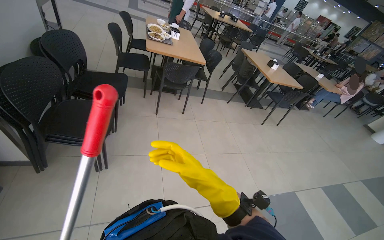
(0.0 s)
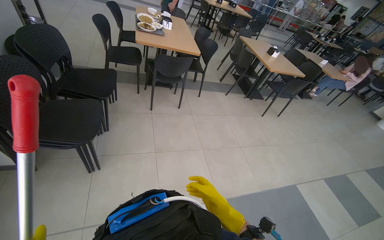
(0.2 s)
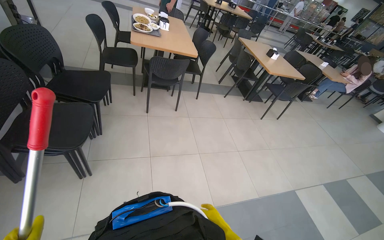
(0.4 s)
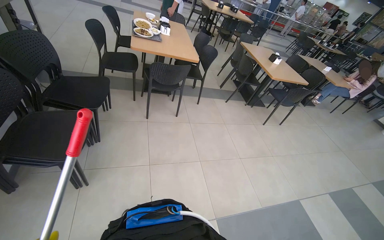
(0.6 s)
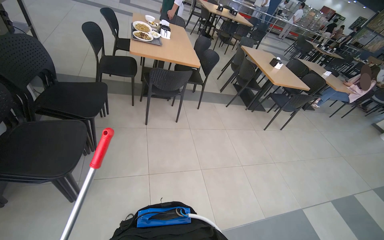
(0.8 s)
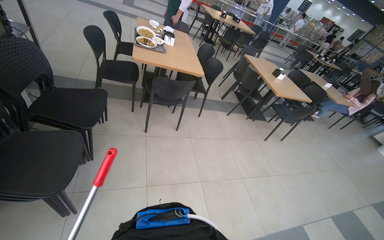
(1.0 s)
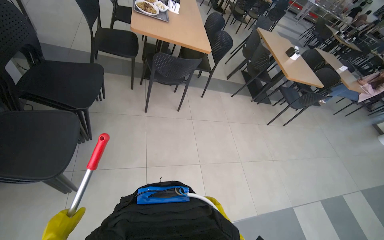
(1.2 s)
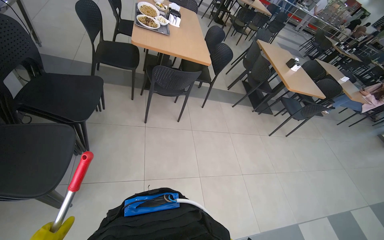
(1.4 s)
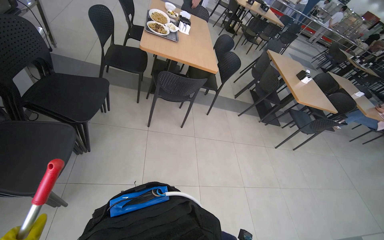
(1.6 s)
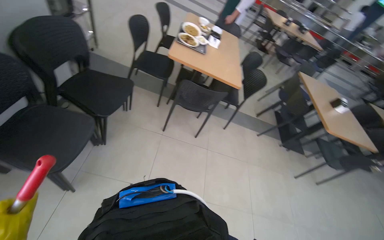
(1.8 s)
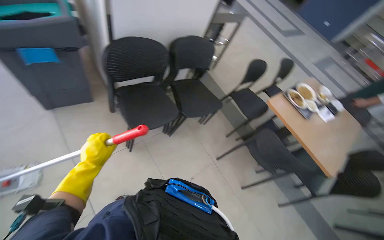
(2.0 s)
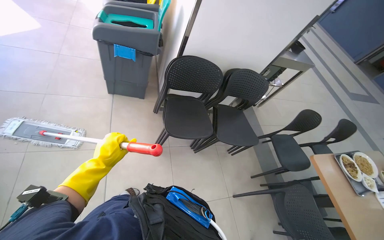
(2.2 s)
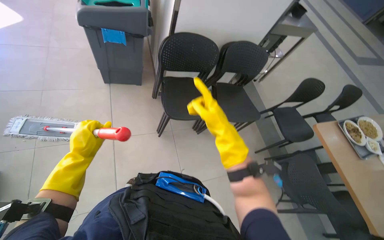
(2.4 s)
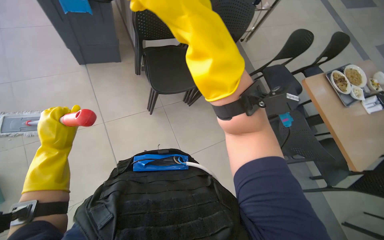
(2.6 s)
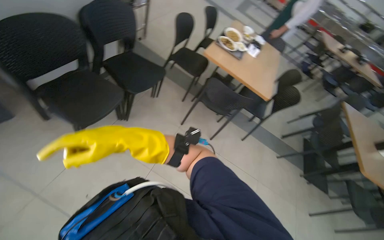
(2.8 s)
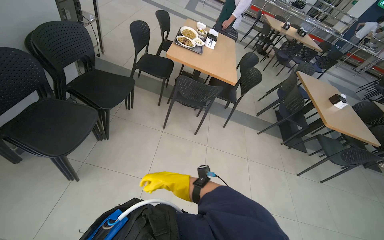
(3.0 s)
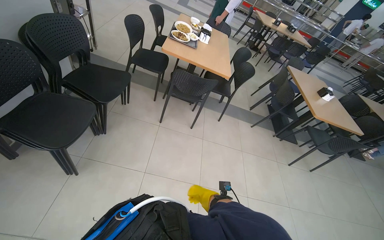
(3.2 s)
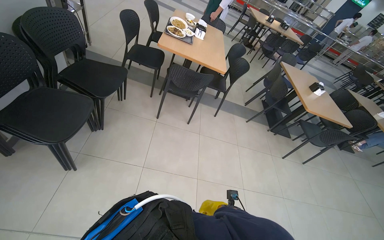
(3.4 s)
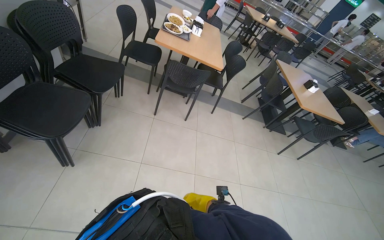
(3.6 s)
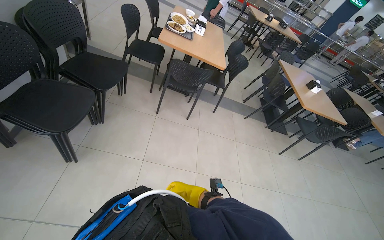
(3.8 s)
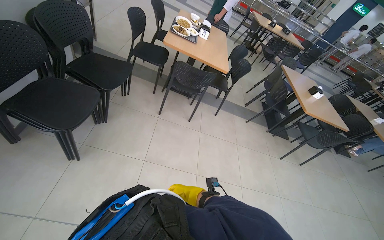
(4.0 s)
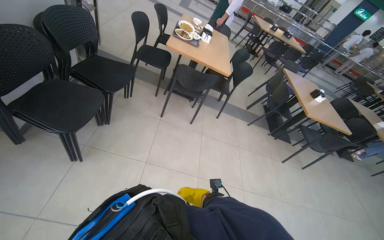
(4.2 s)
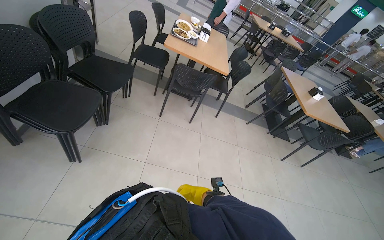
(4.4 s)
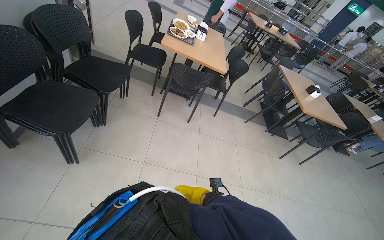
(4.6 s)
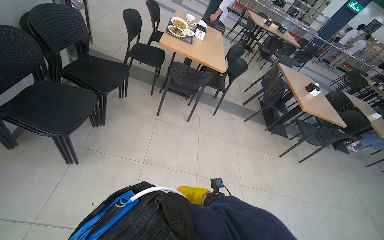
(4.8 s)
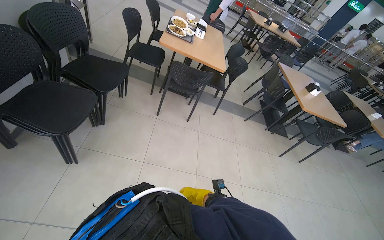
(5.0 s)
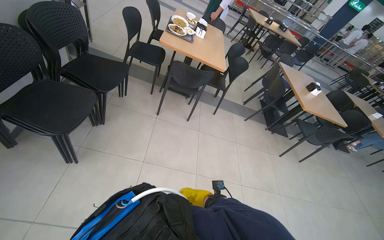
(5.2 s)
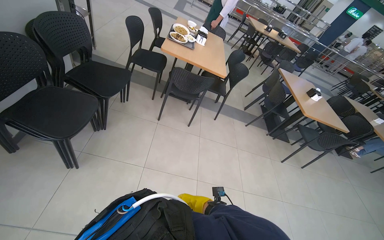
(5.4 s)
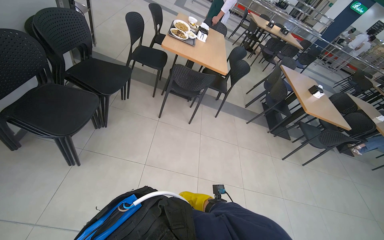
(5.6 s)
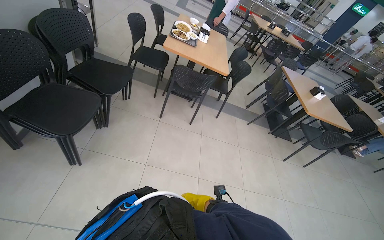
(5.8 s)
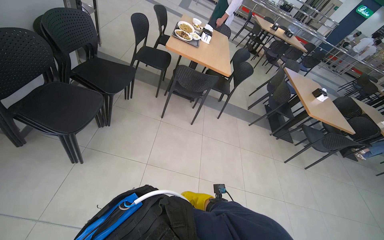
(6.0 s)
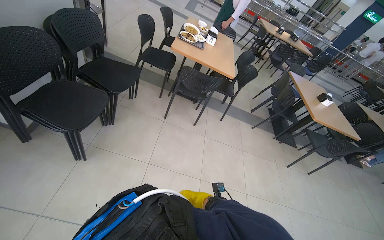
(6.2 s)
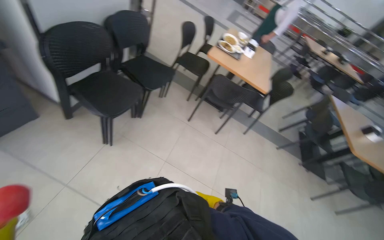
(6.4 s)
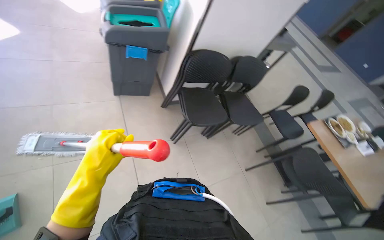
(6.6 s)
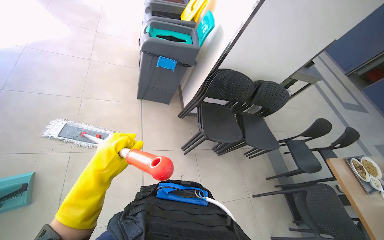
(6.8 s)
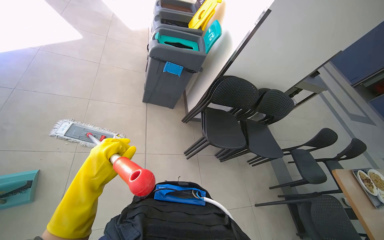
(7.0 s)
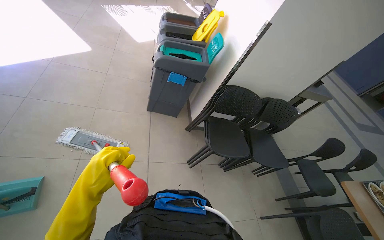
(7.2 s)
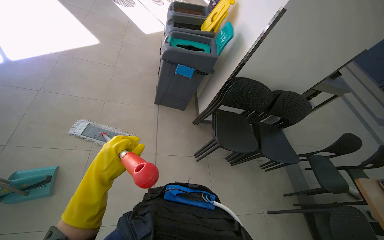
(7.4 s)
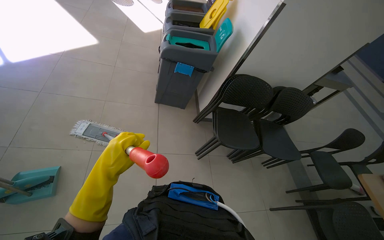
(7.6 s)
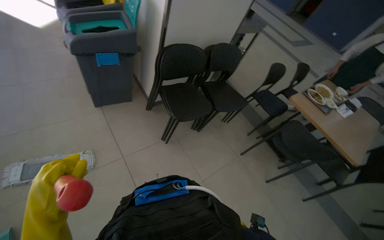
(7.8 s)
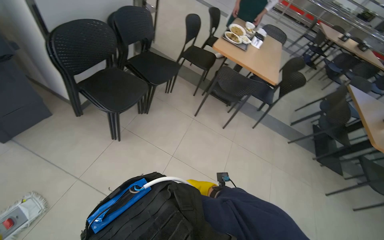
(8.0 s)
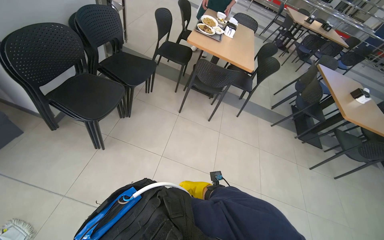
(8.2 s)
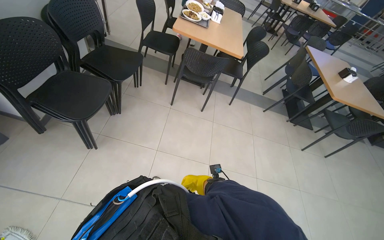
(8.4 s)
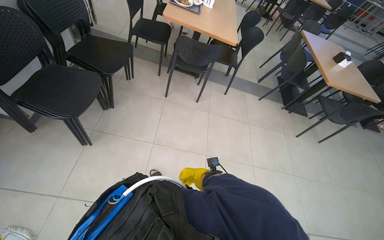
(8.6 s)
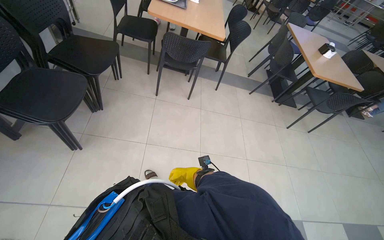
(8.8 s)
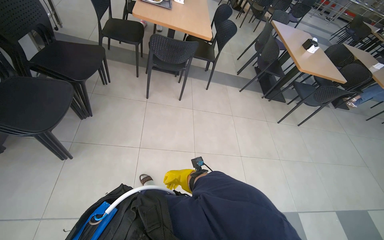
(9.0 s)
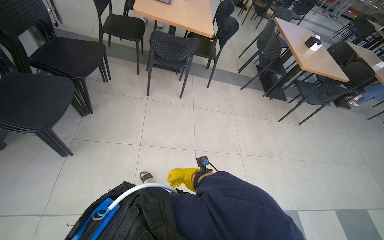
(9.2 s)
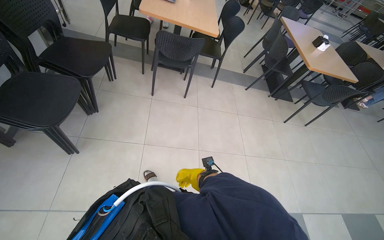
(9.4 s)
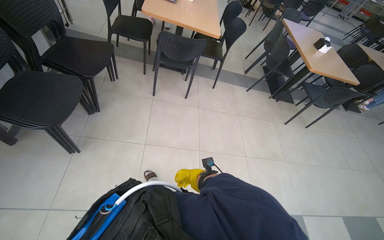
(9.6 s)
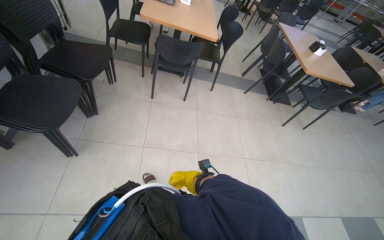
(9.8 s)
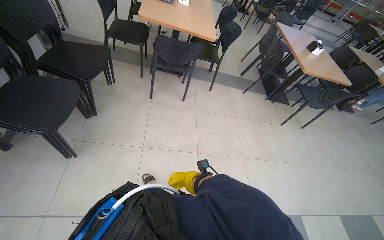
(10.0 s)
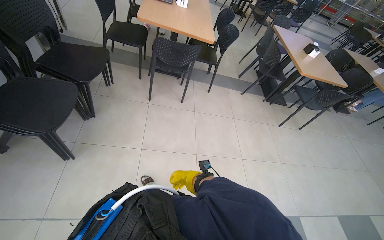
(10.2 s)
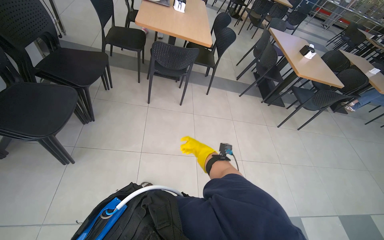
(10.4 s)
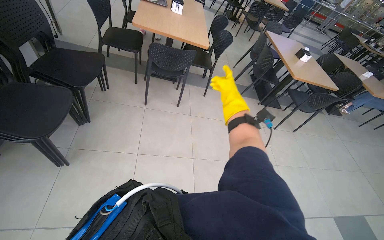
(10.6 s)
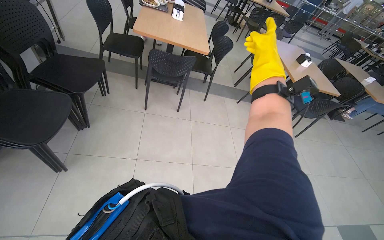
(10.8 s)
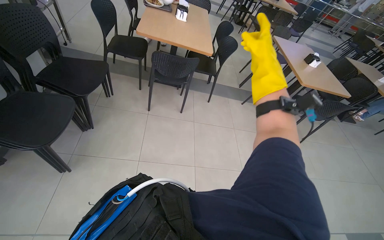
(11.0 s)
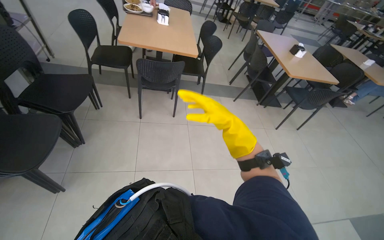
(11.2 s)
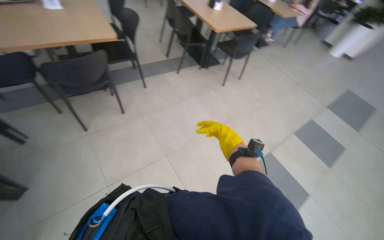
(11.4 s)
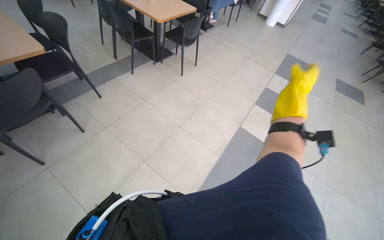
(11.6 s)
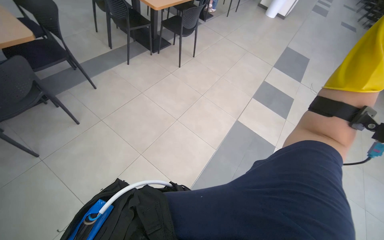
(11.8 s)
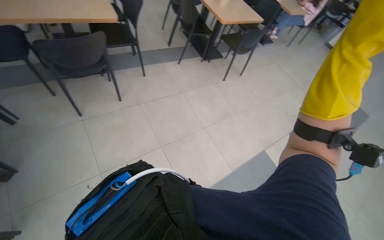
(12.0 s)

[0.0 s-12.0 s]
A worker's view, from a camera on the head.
Job: sweeping floor.
The whole recording: Sweeping cafeteria floor. The worker sweeps the cafeteria floor with a broom and dustpan.
0.0 to 1.6 s: The wearer moves approximately 60 cm.
6.0 to 7.6 s: The wearer's head swings some 45 degrees to the left. The view tips upward by roughly 15 degrees.
7.6 to 9.0 s: The head rotates approximately 85 degrees to the right. The view tilts about 25 degrees downward.
9.0 to 10.4 s: The right hand is displaced up the picture by roughly 10 cm.
10.4 to 12.0 s: The head rotates some 30 degrees to the right.

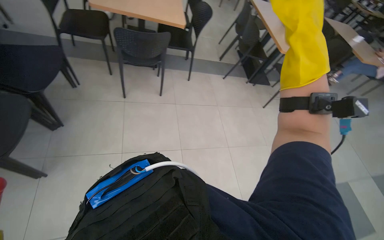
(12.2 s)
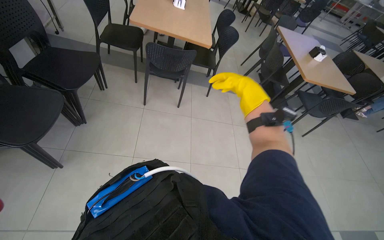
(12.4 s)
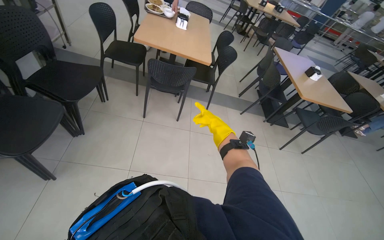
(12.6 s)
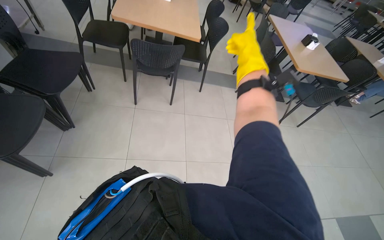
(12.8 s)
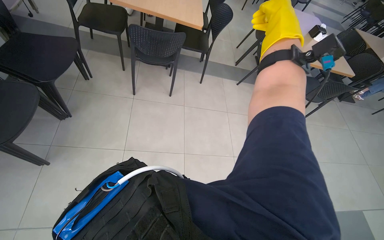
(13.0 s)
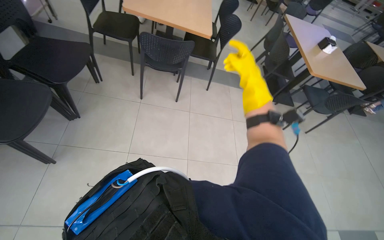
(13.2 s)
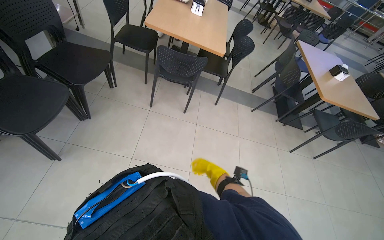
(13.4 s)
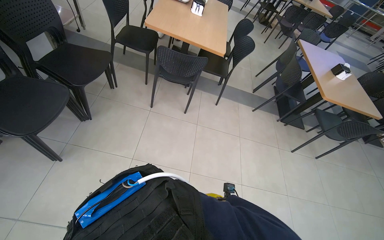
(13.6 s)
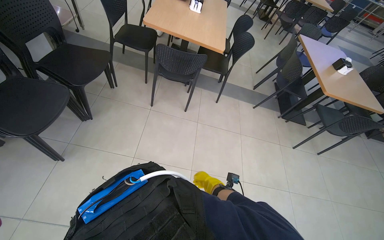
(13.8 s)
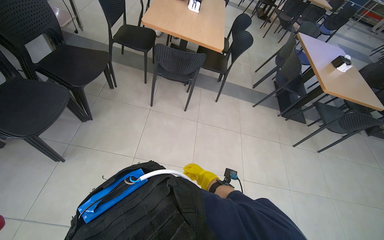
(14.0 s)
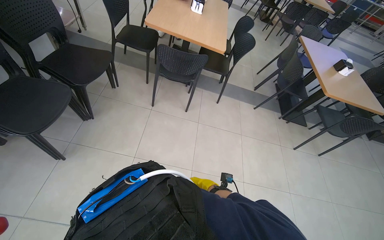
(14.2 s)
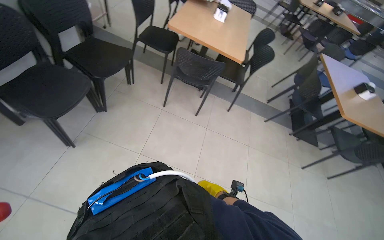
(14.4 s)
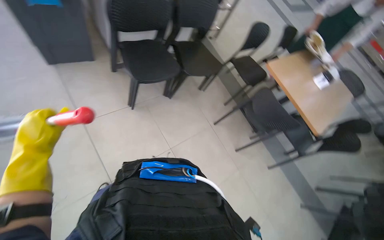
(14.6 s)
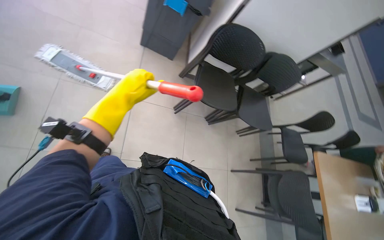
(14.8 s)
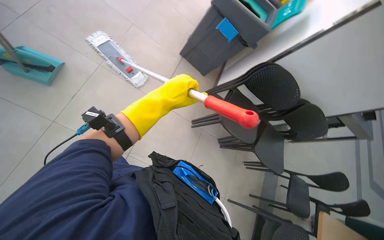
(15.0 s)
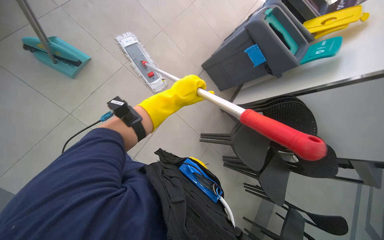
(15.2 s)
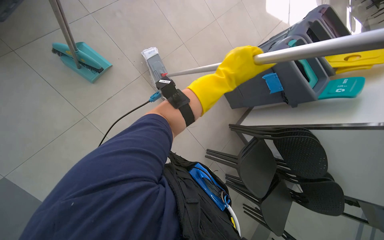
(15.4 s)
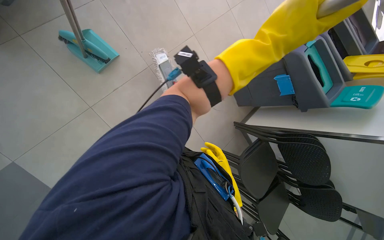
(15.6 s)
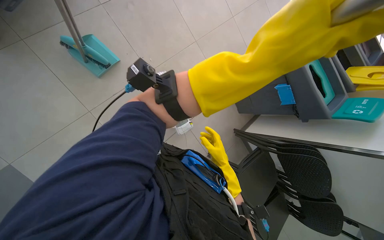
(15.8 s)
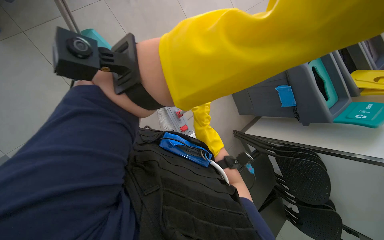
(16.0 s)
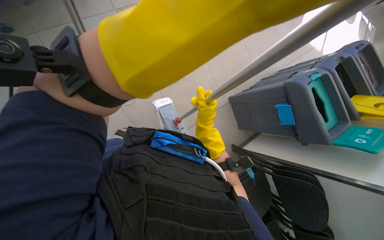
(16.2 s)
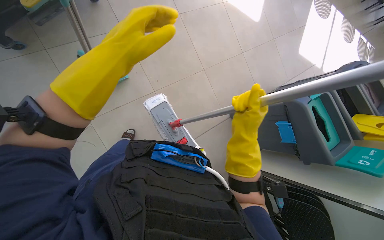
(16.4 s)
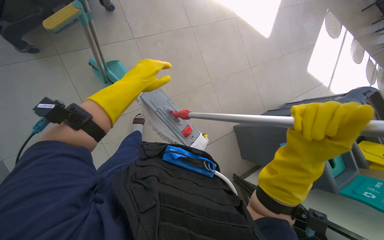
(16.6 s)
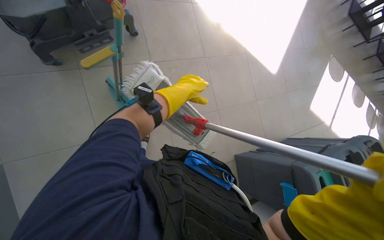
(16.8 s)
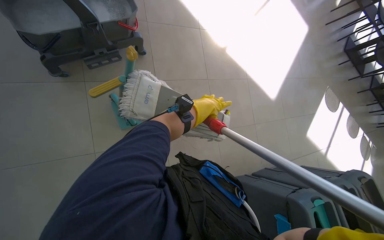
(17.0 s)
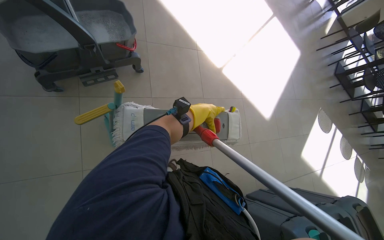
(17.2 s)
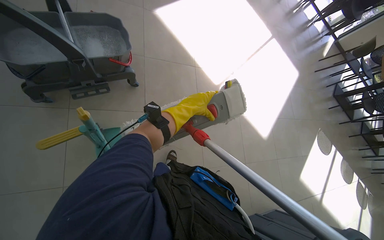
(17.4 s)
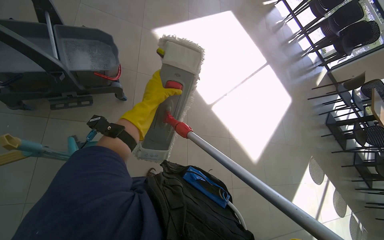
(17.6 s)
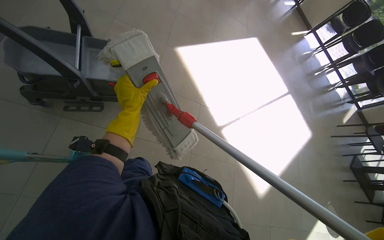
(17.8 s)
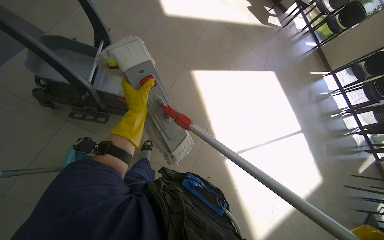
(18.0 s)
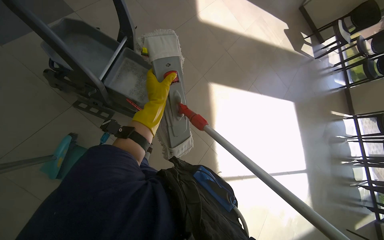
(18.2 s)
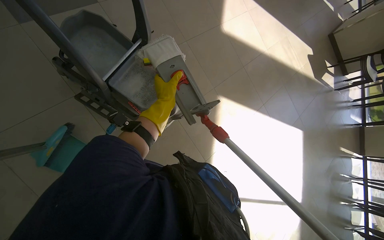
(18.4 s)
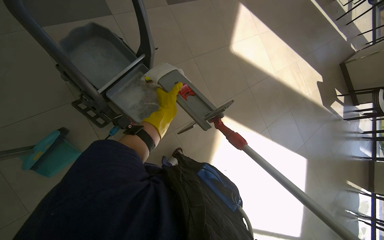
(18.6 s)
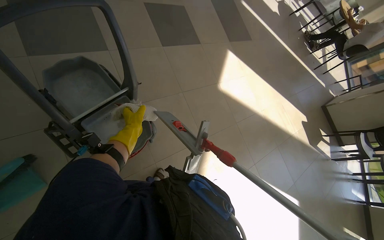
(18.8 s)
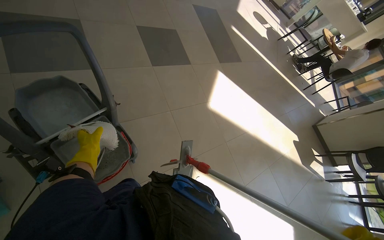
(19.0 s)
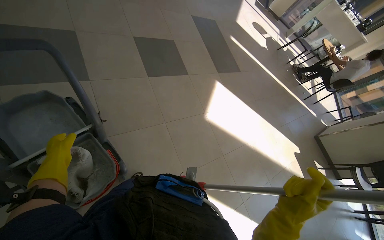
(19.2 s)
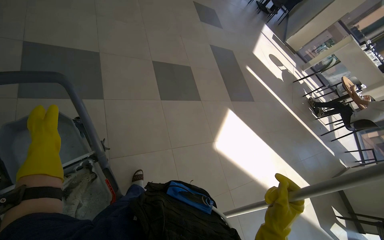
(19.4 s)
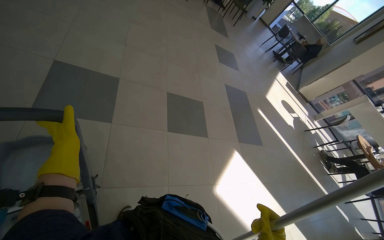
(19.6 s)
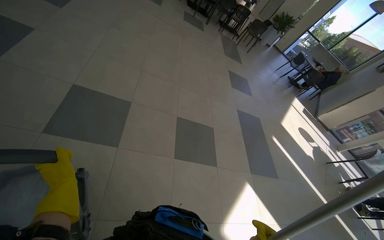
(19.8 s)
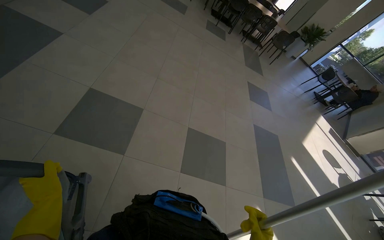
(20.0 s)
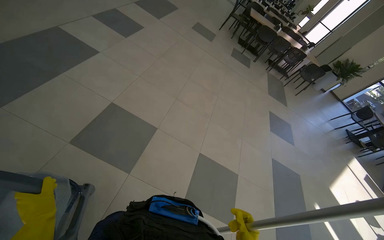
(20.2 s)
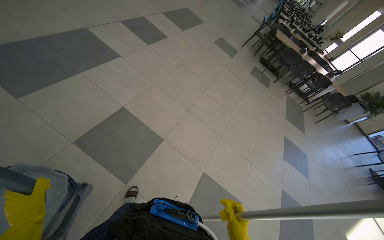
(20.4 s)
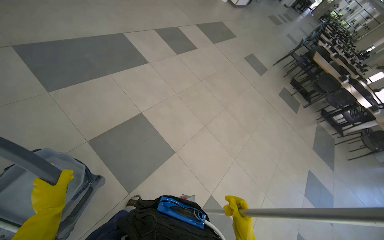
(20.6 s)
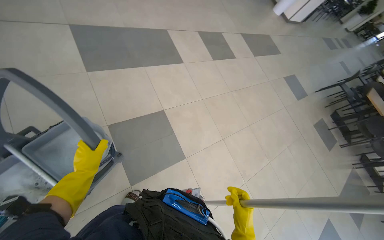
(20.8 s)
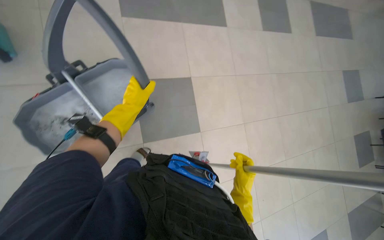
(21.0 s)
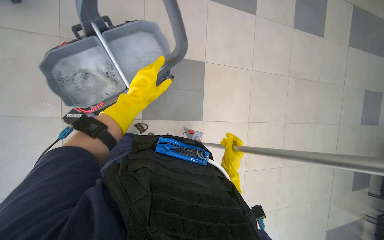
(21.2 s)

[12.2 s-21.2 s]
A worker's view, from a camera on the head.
Job: sweeping floor.
The whole recording: Sweeping cafeteria floor. The worker sweeps the cafeteria floor with a broom and dustpan.
13.8 to 15.2 s: The wearer's head swings approximately 115 degrees to the left. The wearer looks approximately 20 degrees further upward.
15.2 to 16.6 s: The scene turns roughly 25 degrees clockwise in the picture.
16.6 to 18.2 s: The head travels approximately 40 cm. The head rotates about 55 degrees to the left. The camera pitches upward, by some 35 degrees.
18.2 to 19.8 s: The camera travels roughly 80 cm. The wearer looks approximately 45 degrees further to the left. The view tilts roughly 45 degrees upward.
19.8 to 21.2 s: The wearer moves approximately 50 cm. The wearer's head swings some 85 degrees to the left.
